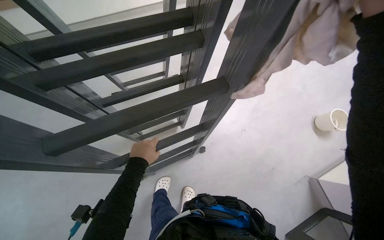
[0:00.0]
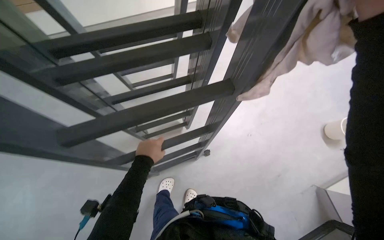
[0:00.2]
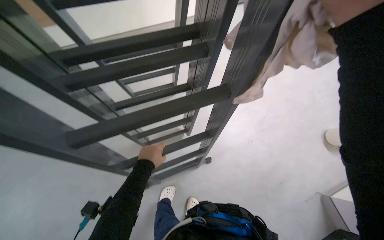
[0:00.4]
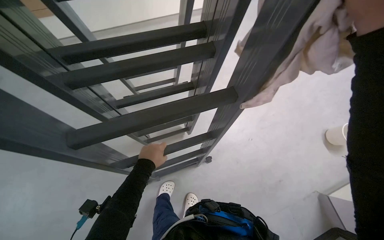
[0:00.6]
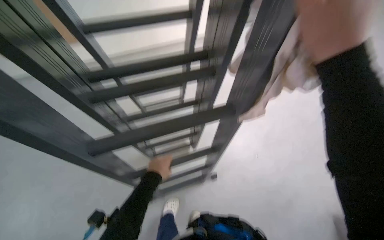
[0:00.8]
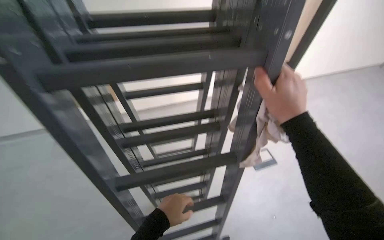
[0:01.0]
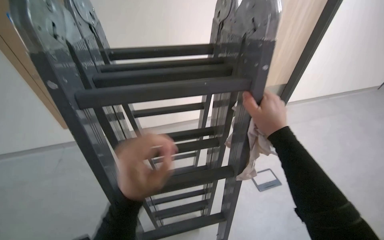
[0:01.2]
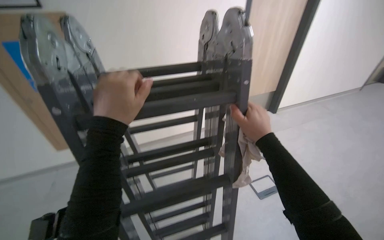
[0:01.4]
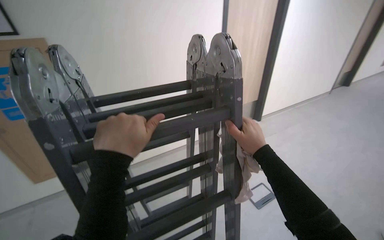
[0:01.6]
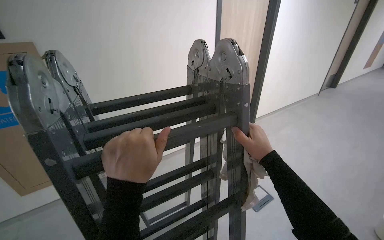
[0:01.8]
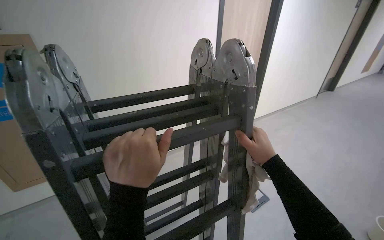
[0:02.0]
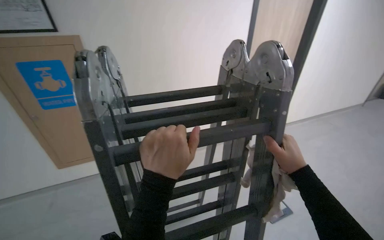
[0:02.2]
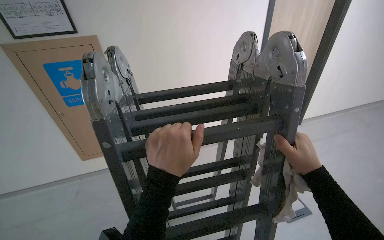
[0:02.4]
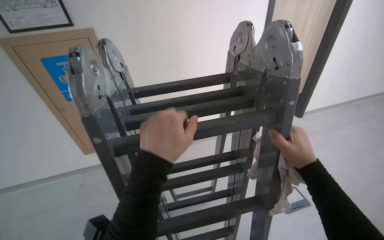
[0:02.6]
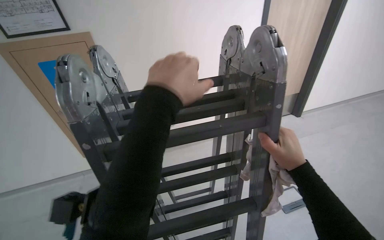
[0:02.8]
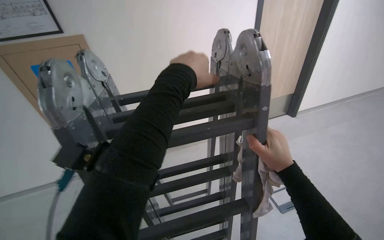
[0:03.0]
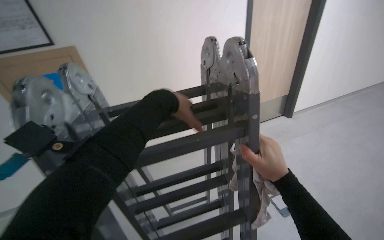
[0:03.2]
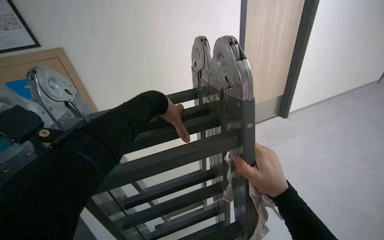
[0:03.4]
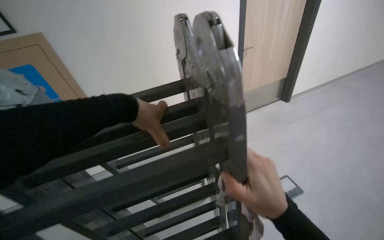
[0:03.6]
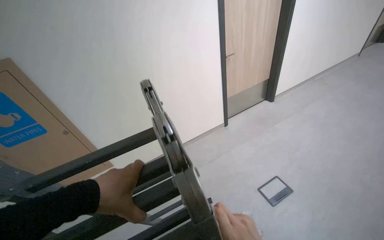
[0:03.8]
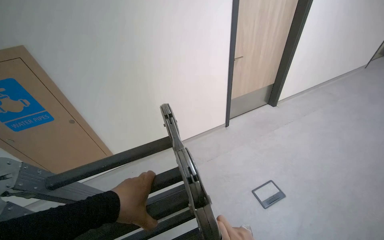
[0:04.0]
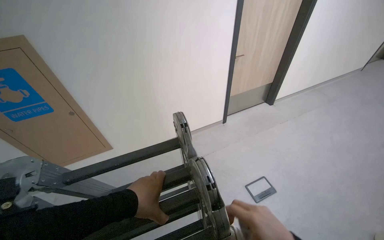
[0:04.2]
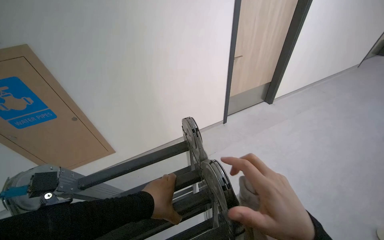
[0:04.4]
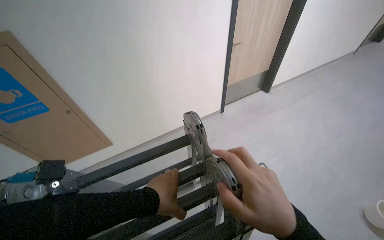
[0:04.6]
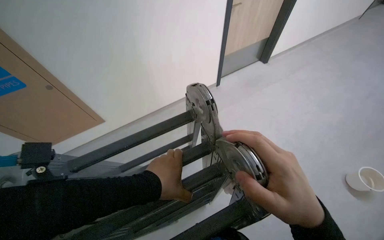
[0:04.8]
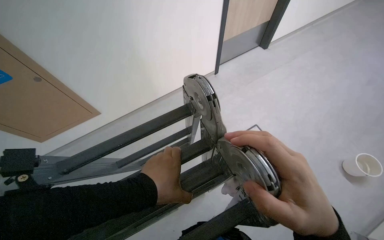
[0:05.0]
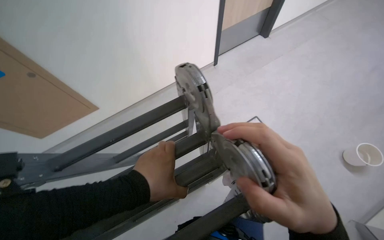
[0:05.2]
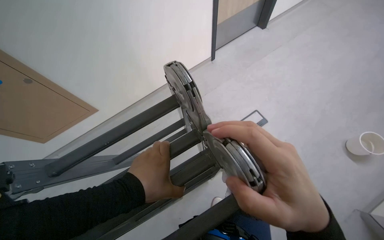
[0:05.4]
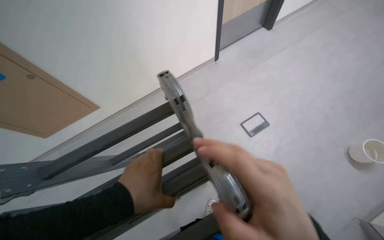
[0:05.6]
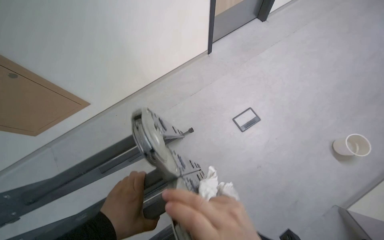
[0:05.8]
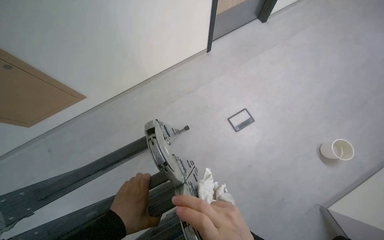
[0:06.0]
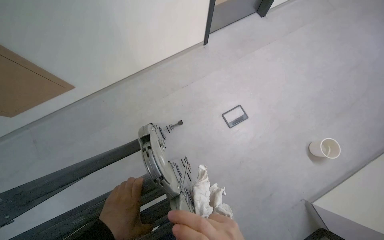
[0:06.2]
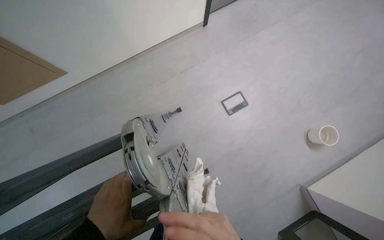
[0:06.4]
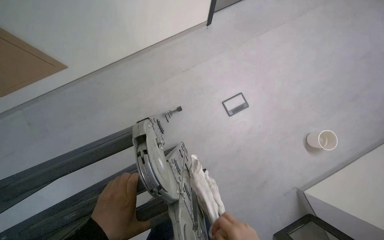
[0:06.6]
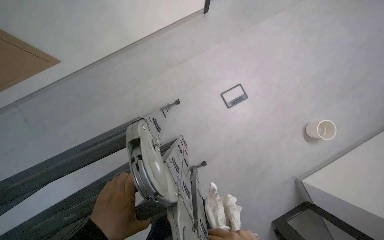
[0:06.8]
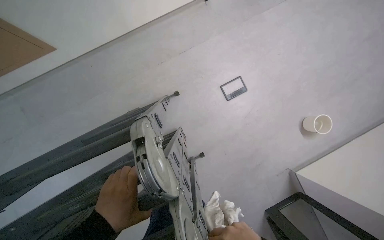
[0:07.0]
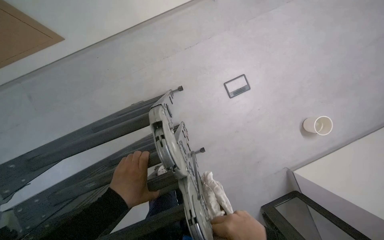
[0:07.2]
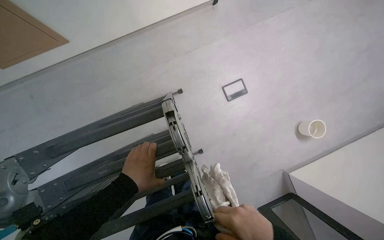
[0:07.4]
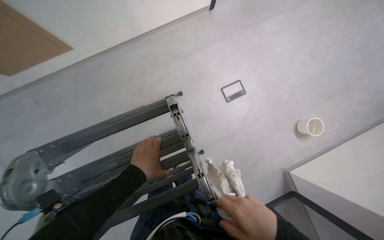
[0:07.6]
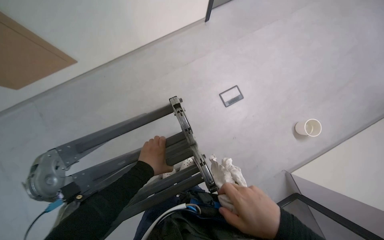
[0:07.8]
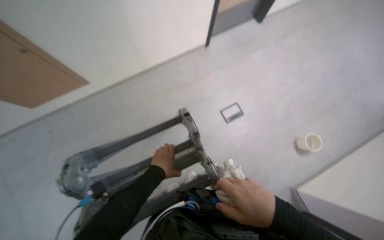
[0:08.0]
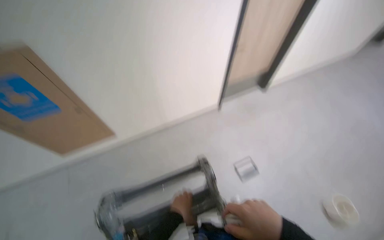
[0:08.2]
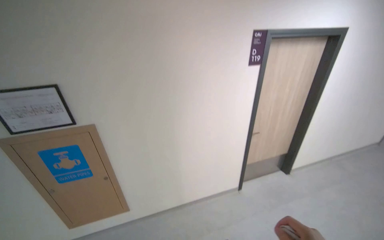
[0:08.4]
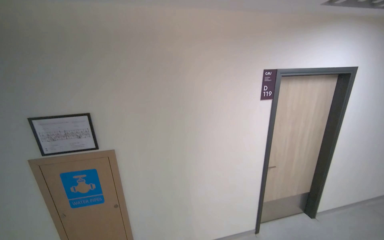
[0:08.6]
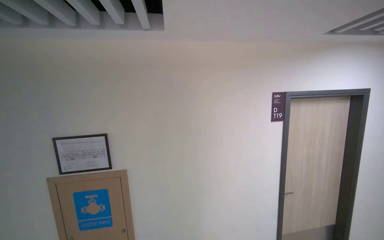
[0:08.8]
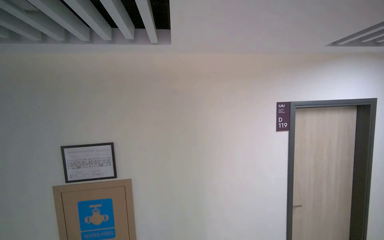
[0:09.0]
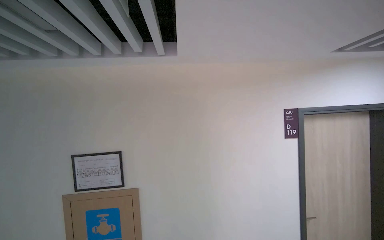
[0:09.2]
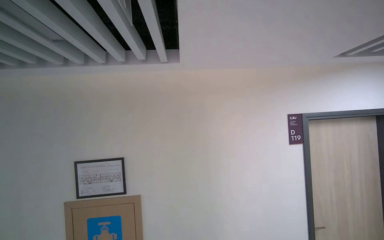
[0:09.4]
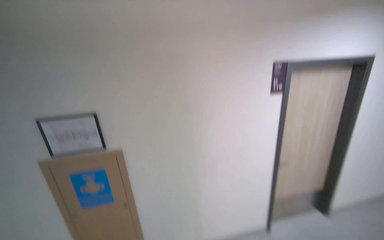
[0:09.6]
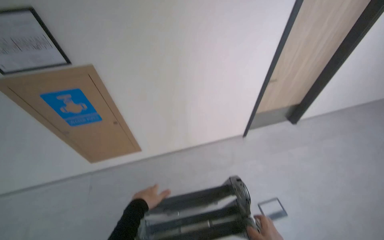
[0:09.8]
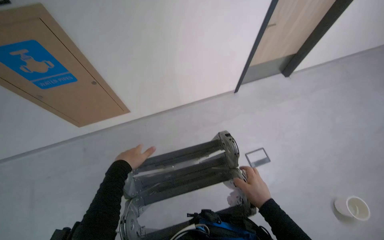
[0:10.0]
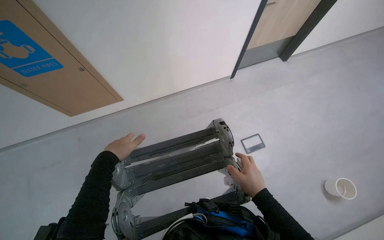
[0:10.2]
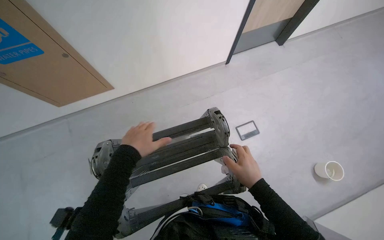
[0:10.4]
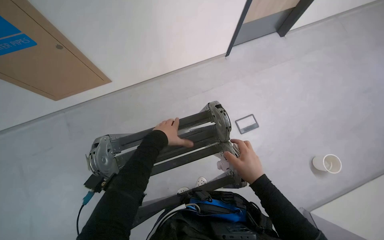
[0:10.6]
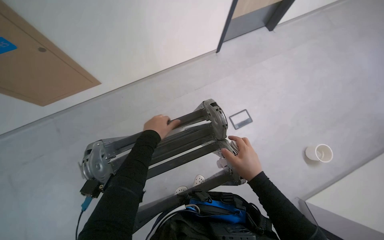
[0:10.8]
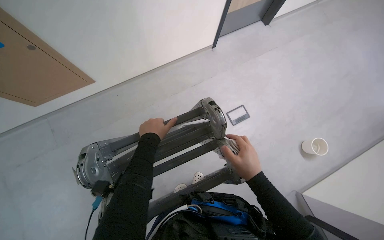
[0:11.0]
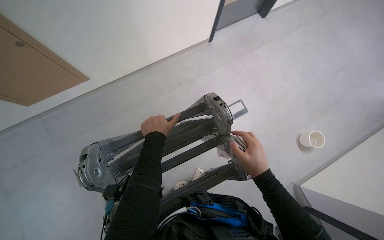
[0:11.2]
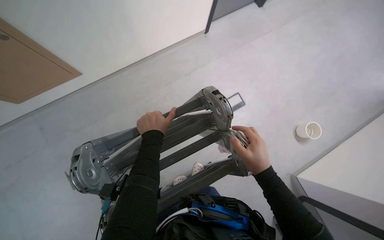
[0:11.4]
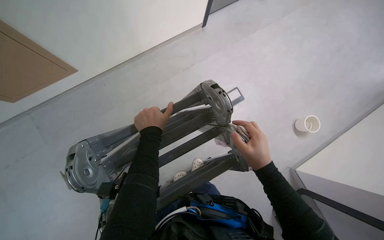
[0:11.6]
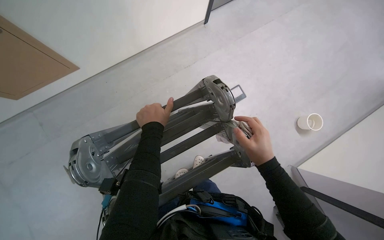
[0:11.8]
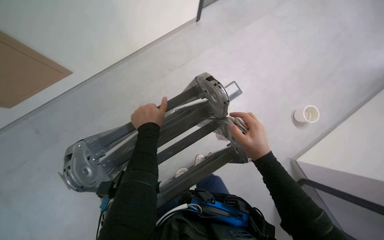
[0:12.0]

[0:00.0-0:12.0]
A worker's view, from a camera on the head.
Job: organizing items.
The whole recording: Folding ladder. The worker folds a metal ladder.
0:00.0 to 0:01.6: The camera pitches upward, by roughly 40 degrees.
0:01.6 to 0:03.0: The left hand goes about 20 cm up the picture and to the right.
0:03.0 to 0:04.4: The left hand is displaced farther from the camera by roughly 10 cm.
0:04.4 to 0:06.0: The view tips downward by about 30 degrees.
0:06.0 to 0:07.6: The wearer looks about 15 degrees further downward.
0:09.0 to 0:10.4: The camera pitches downward, by about 70 degrees.
0:10.4 to 0:12.0: The left hand moves farther from the camera, roughly 20 cm.

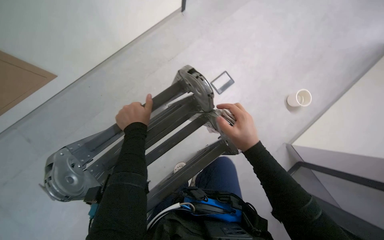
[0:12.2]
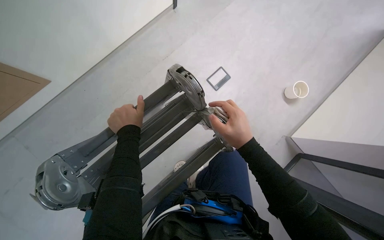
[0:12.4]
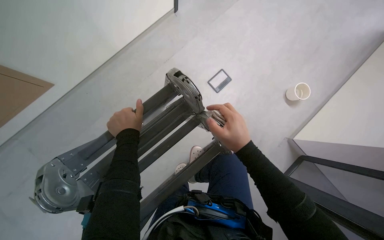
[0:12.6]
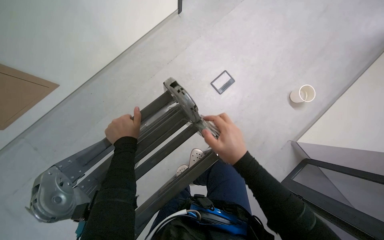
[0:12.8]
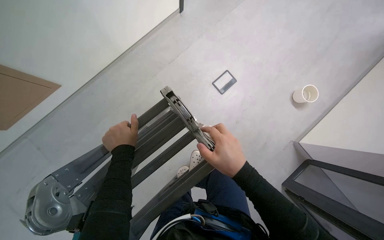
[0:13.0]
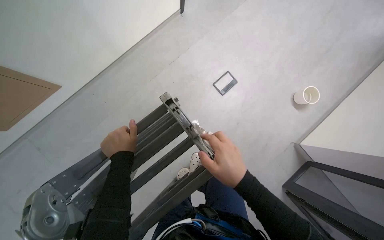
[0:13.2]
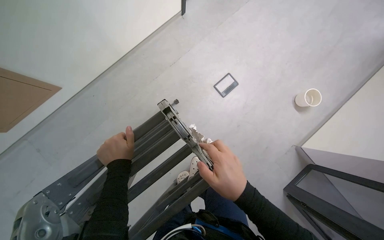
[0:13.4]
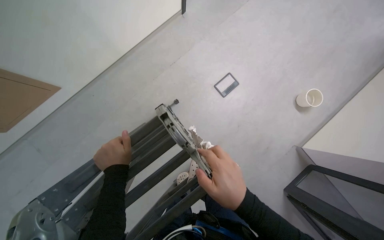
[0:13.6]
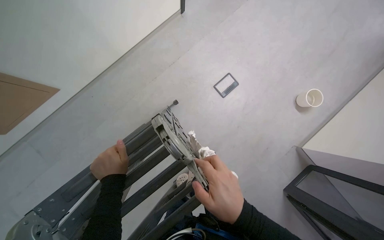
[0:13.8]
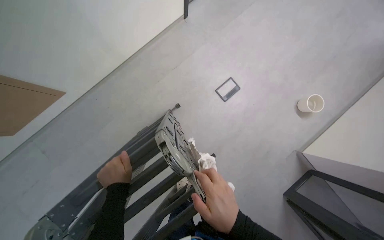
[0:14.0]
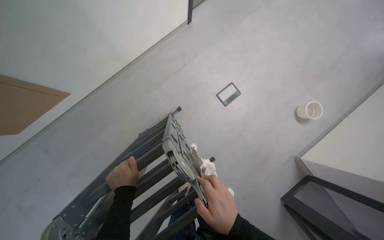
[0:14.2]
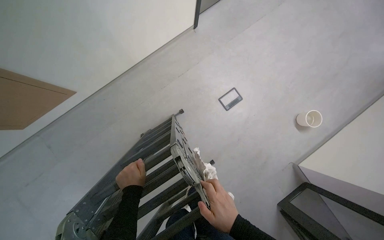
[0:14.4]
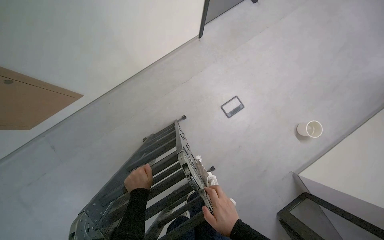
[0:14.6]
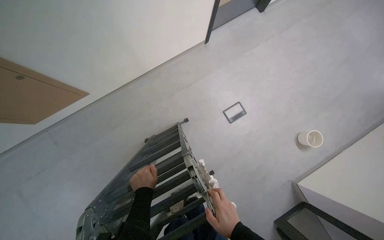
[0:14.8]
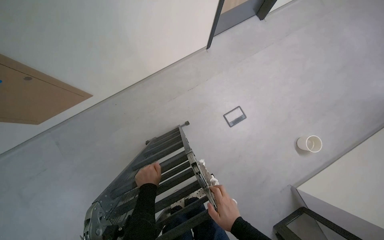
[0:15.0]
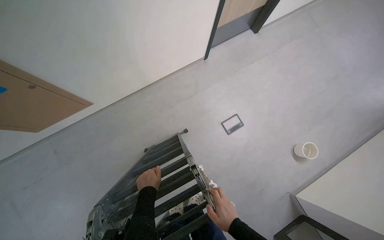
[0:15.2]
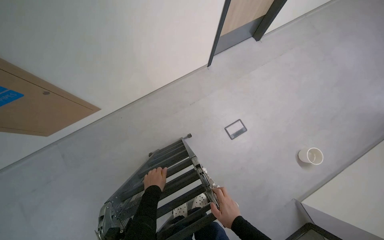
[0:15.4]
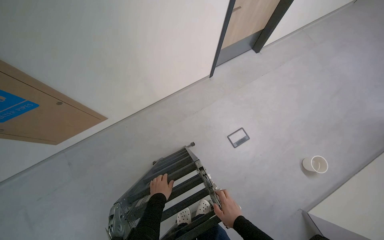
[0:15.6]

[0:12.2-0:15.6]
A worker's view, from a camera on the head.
Job: organizing items.
The whole recording: Folding ladder. The worker folds a metal ladder.
0:12.2 to 0:13.8: The hands stay close to where they were, moving slightly.
0:13.8 to 0:15.6: The view tilts roughly 15 degrees upward.

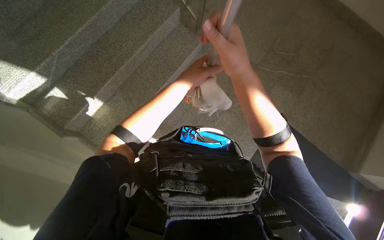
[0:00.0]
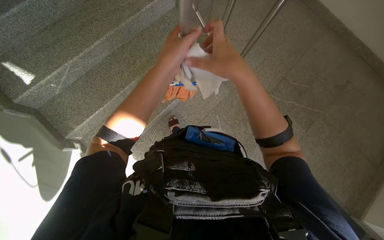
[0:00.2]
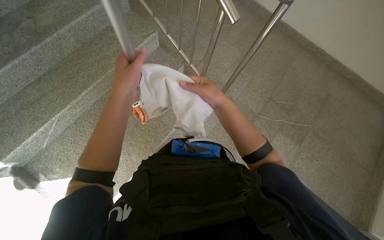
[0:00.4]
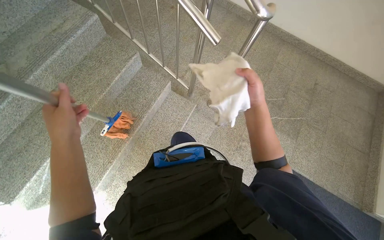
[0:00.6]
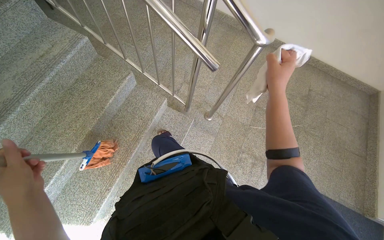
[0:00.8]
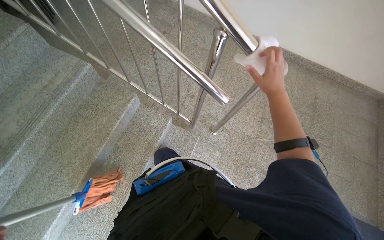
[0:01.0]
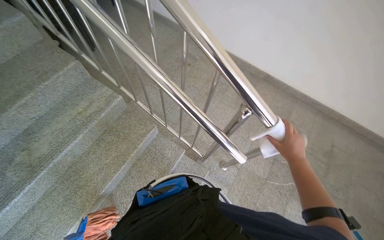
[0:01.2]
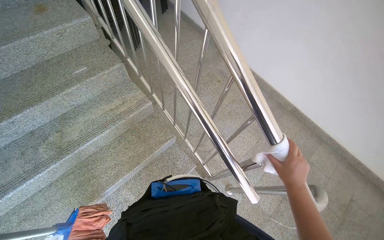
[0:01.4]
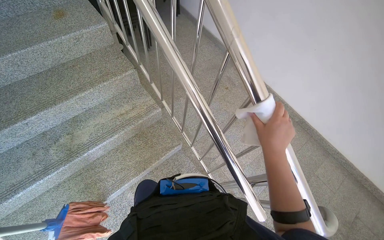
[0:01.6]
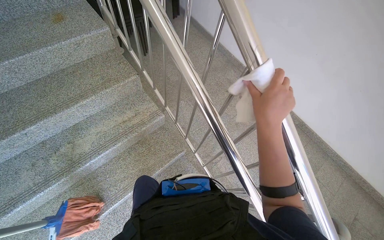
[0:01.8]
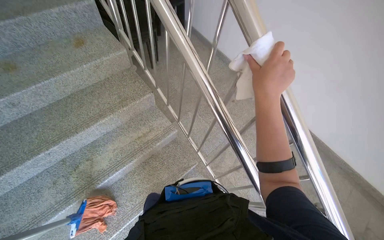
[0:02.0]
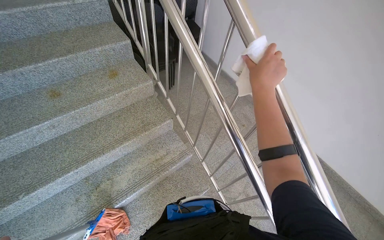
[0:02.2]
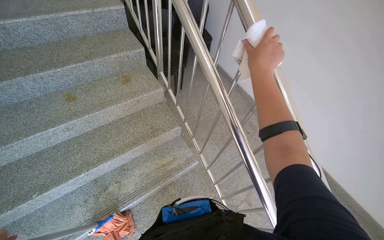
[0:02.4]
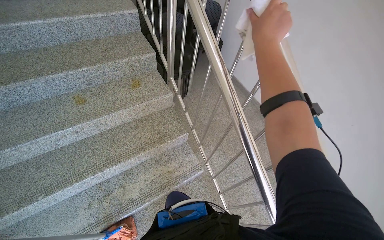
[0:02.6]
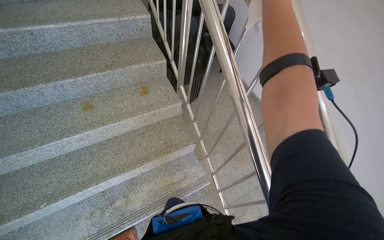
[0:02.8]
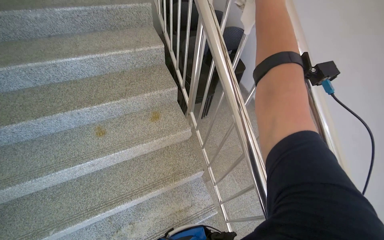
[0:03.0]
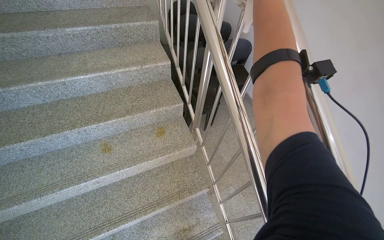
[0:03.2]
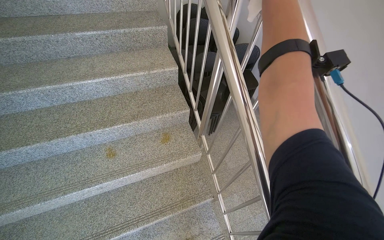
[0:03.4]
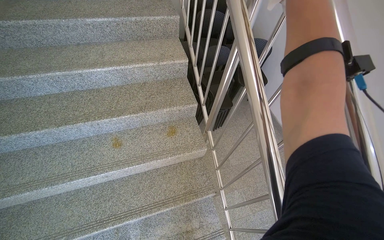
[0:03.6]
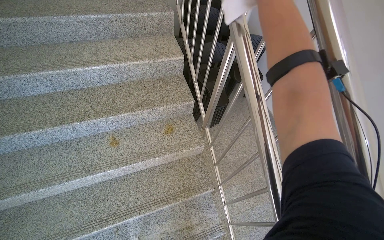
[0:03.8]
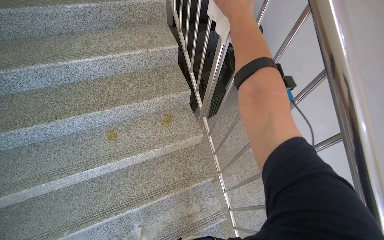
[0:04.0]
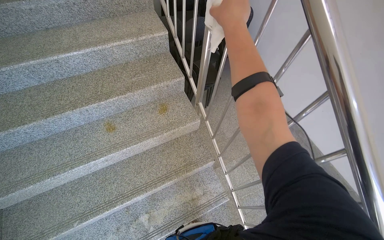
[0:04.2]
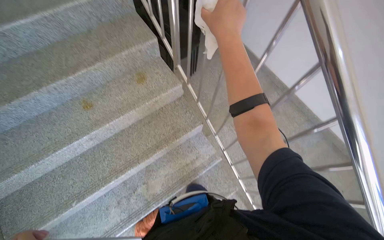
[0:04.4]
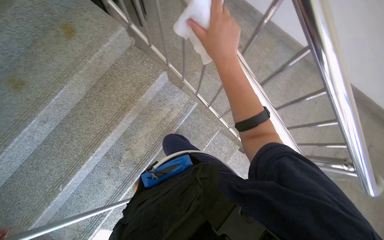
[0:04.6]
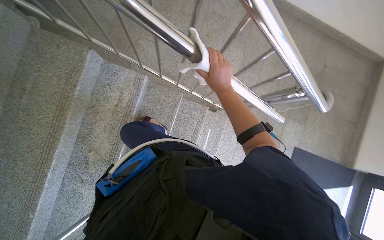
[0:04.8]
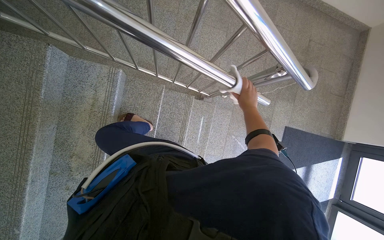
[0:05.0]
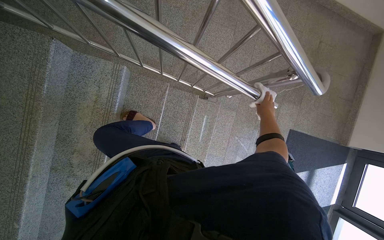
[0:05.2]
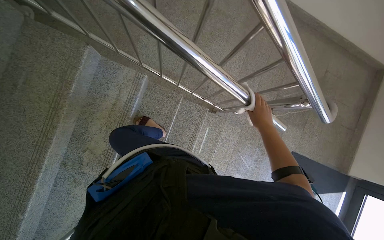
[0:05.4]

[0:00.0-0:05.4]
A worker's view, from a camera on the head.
Job: wiping surfaces.
The whole recording: Wiping stair railing. The worker wipes the metal stair railing with a cloth.
0:00.0 to 0:01.4: The camera travels about 40 cm. The head turns to the left by roughly 35 degrees. The camera pitches upward, by roughly 40 degrees.
0:01.4 to 0:02.8: The head travels about 60 cm.
0:04.0 to 0:05.4: The camera travels about 50 cm. The wearer looks approximately 50 degrees further to the right. The view tilts some 40 degrees downward.
